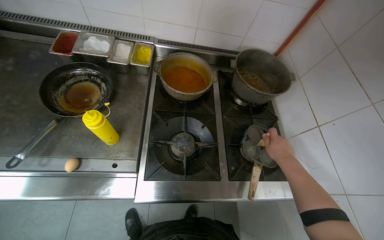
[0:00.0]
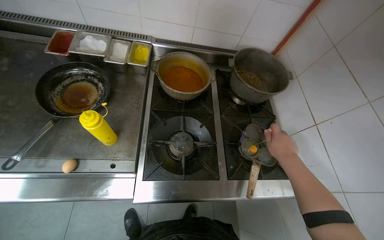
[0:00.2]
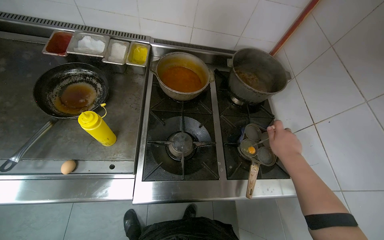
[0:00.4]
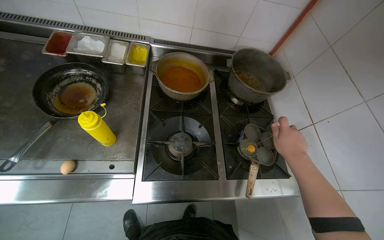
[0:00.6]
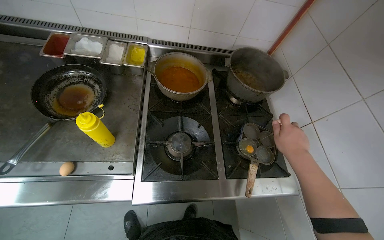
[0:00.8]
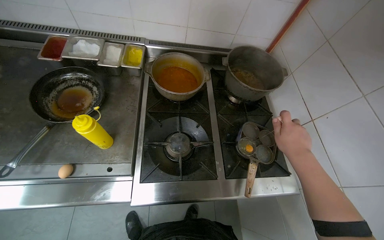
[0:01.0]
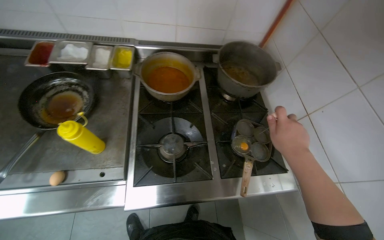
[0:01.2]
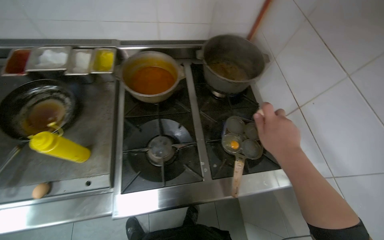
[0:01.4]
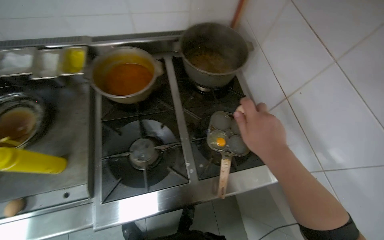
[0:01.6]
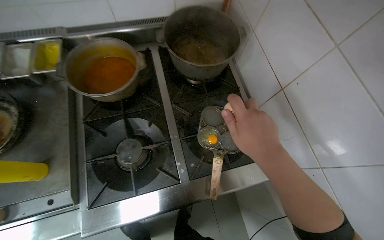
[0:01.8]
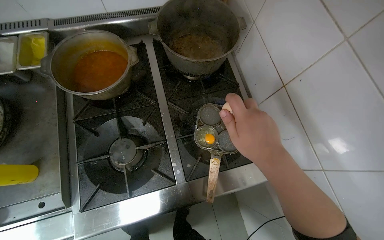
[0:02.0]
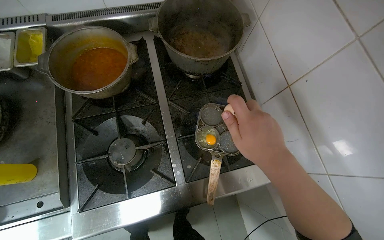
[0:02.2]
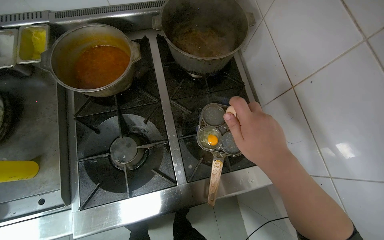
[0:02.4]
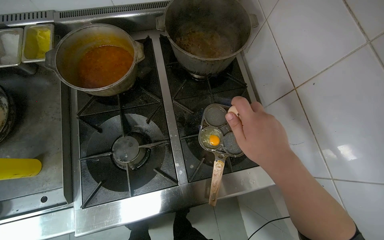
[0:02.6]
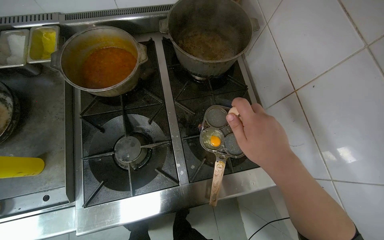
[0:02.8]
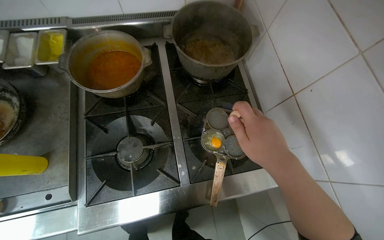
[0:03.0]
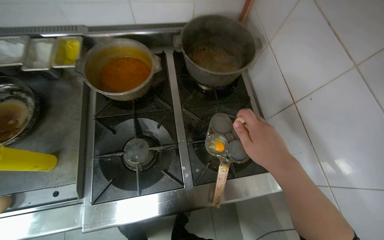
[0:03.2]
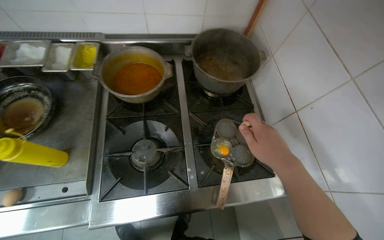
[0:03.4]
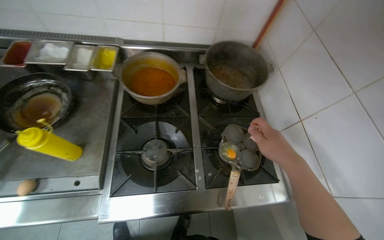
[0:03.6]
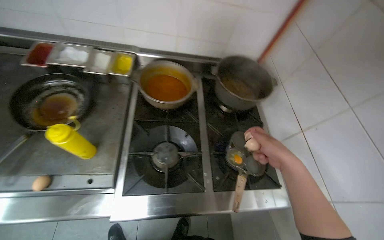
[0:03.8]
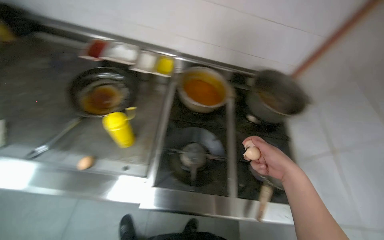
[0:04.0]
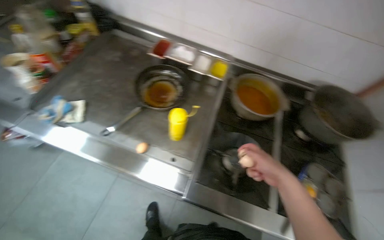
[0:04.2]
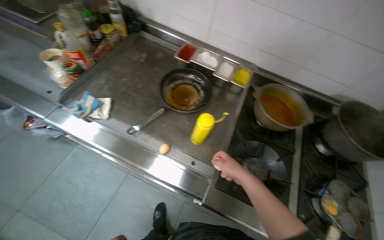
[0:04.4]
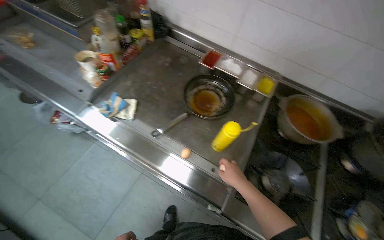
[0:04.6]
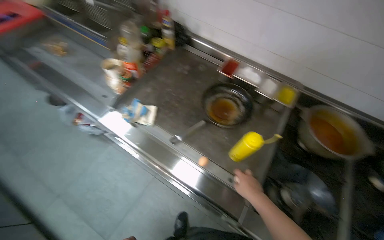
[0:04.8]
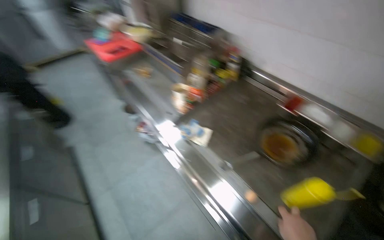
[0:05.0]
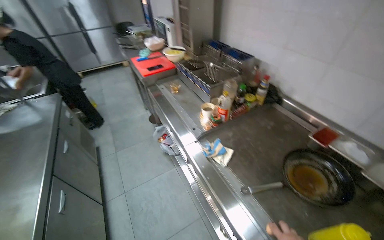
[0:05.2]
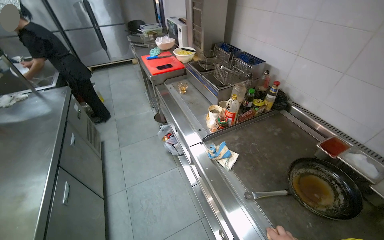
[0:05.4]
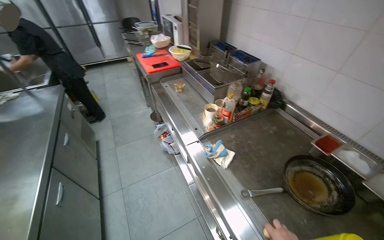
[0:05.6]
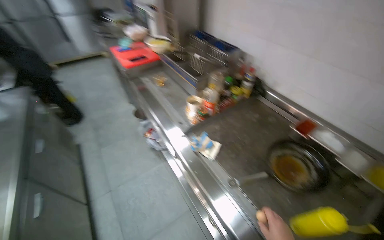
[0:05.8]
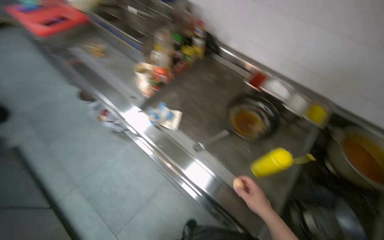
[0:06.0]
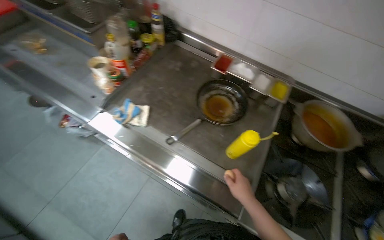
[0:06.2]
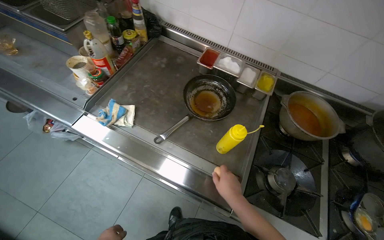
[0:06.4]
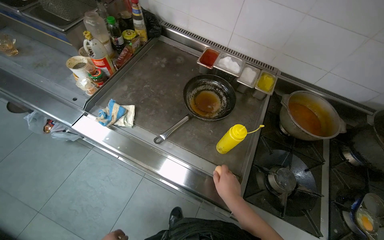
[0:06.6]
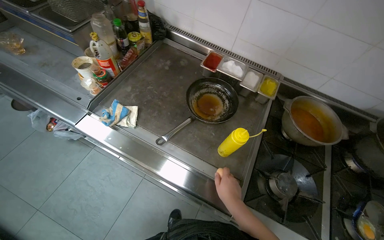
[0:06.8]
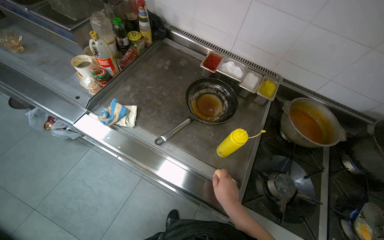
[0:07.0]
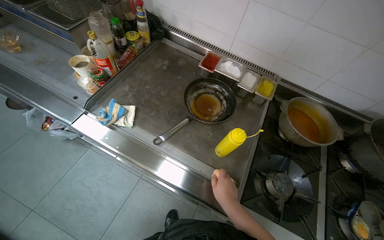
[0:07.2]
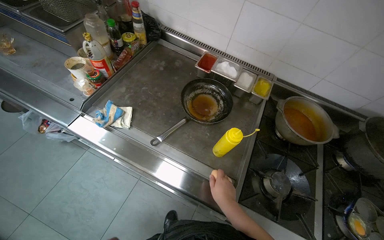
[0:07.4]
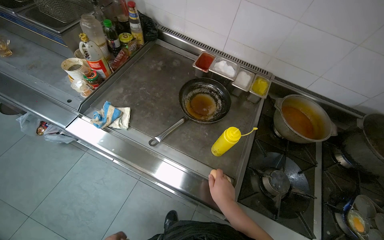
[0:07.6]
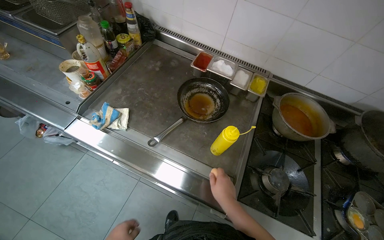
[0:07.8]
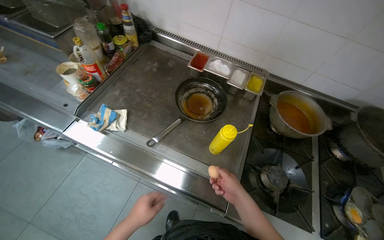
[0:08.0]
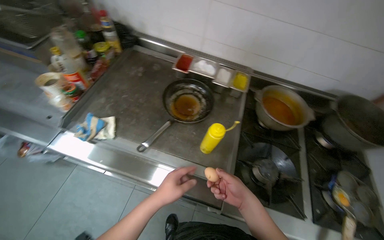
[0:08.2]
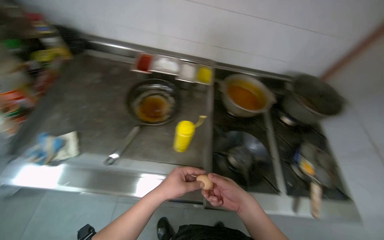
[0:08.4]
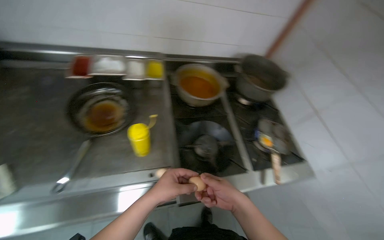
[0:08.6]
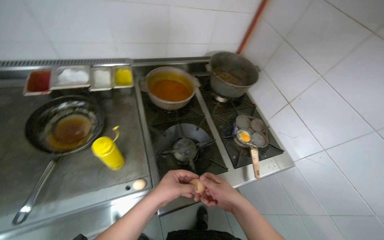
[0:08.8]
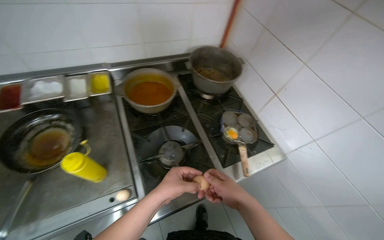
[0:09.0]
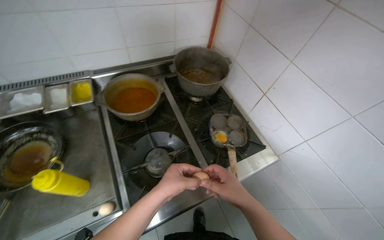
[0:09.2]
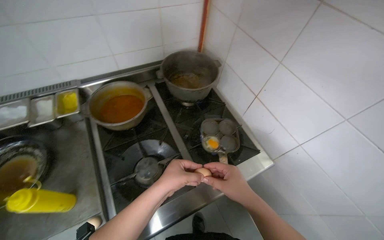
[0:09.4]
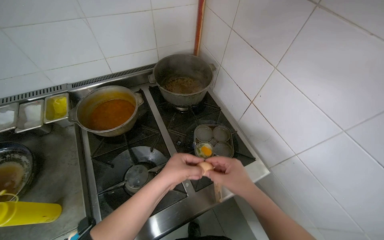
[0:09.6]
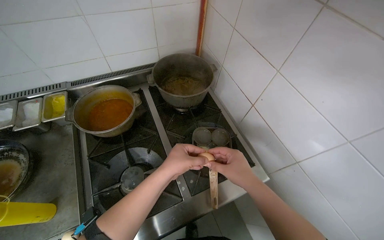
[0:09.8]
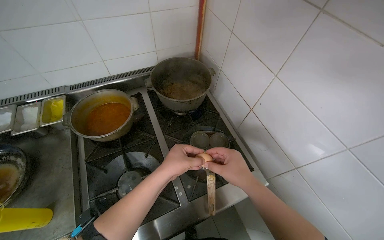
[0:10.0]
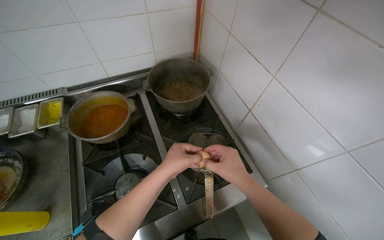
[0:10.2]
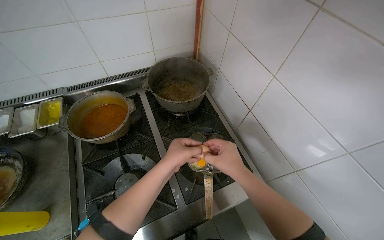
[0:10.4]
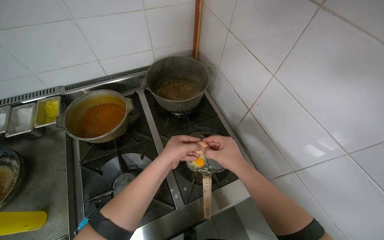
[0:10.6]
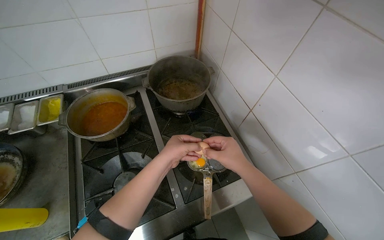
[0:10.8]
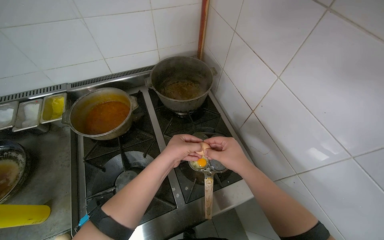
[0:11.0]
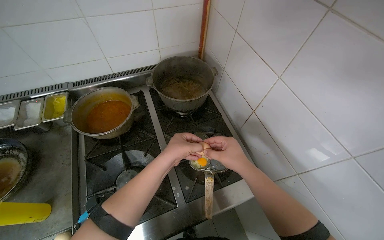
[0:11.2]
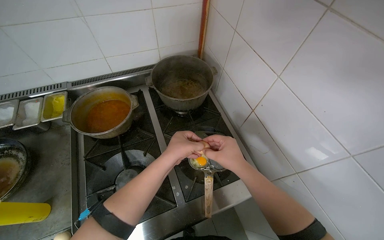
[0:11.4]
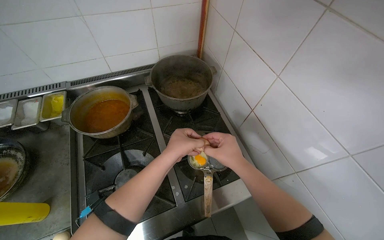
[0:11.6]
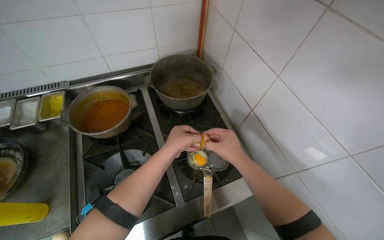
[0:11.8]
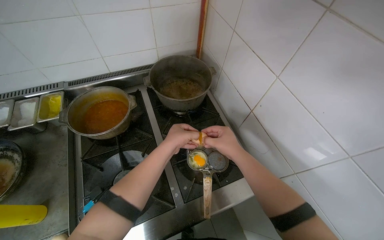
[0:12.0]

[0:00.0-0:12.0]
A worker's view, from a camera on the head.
Job: cooking food.
The whole recording: Cooking Eggs. The worker cracks eggs into a frying pan and cooks them.
0:03.0 to 0:04.4: The camera is carried about 60 cm. The head turns to the left by approximately 35 degrees. The view tilts roughly 15 degrees upward.
0:04.4 to 0:06.0: The wearer's head swings roughly 15 degrees to the left.
0:06.0 to 0:07.6: The head rotates about 15 degrees to the right.
0:07.6 to 0:09.0: The wearer's head swings roughly 45 degrees to the right.
0:09.0 to 0:10.4: The hands both shift up the picture by some 20 cm.
0:10.4 to 0:12.0: The hands stay close to where they were, moving slightly.

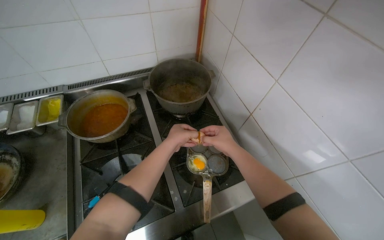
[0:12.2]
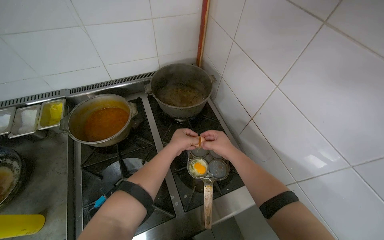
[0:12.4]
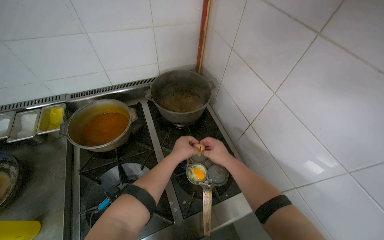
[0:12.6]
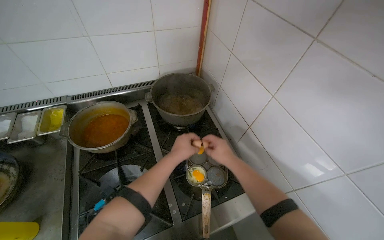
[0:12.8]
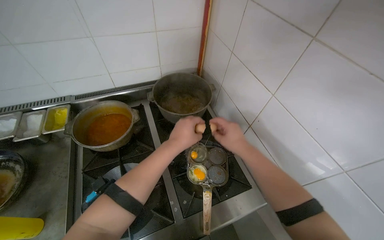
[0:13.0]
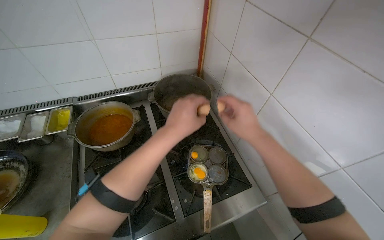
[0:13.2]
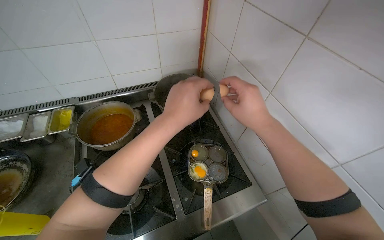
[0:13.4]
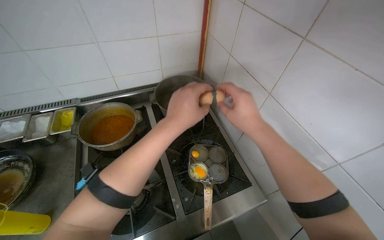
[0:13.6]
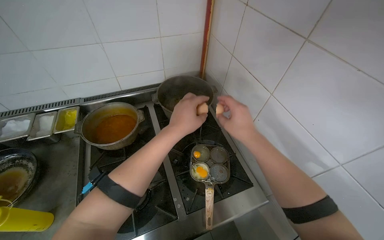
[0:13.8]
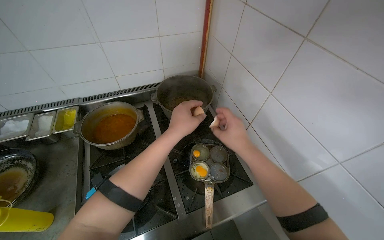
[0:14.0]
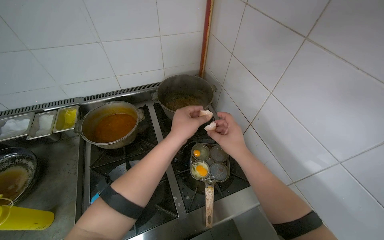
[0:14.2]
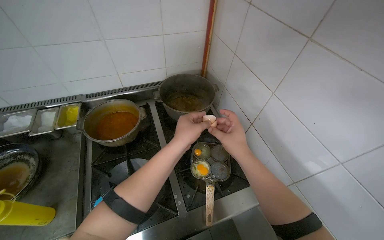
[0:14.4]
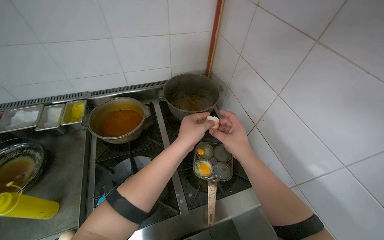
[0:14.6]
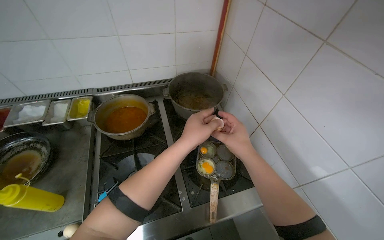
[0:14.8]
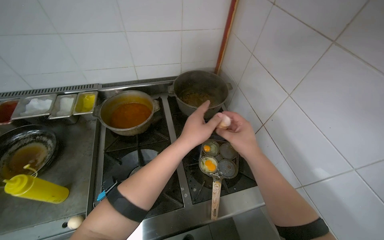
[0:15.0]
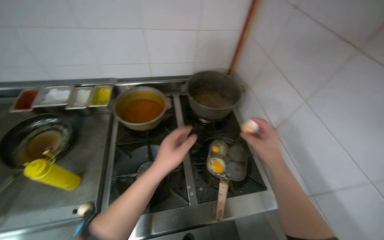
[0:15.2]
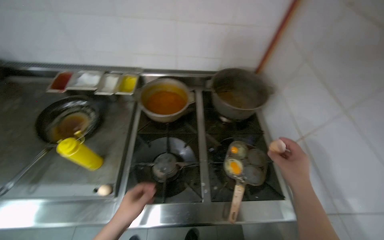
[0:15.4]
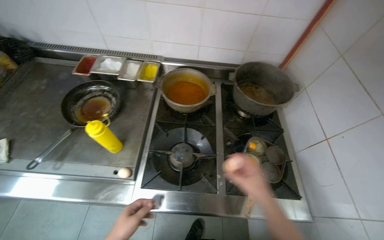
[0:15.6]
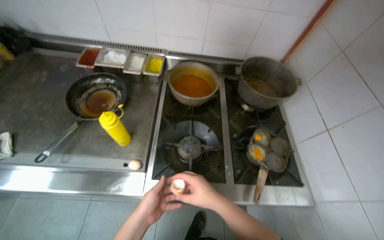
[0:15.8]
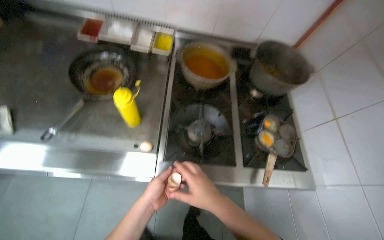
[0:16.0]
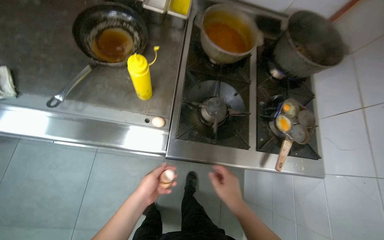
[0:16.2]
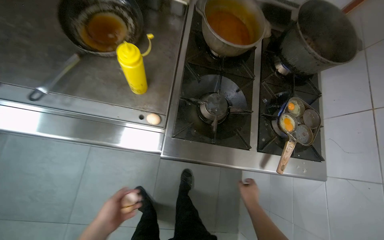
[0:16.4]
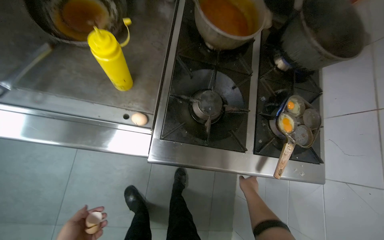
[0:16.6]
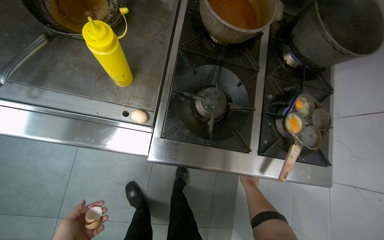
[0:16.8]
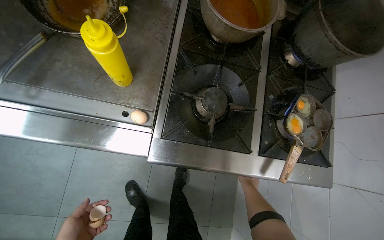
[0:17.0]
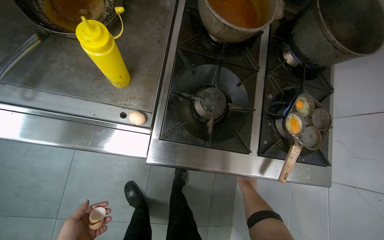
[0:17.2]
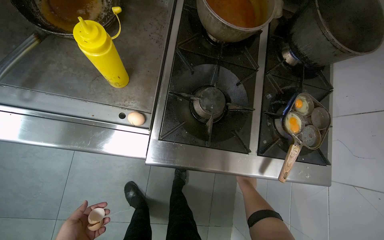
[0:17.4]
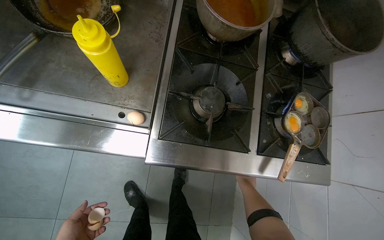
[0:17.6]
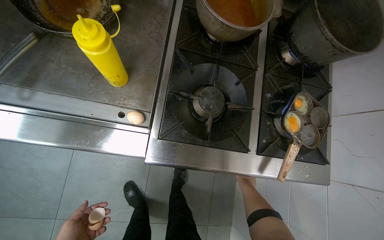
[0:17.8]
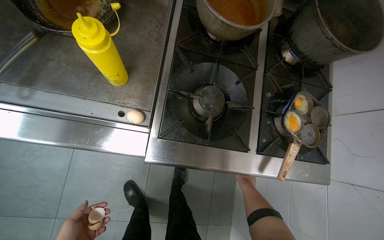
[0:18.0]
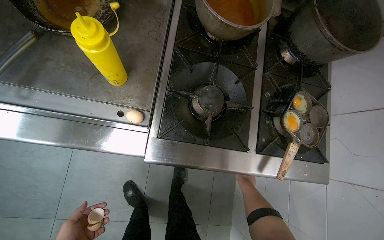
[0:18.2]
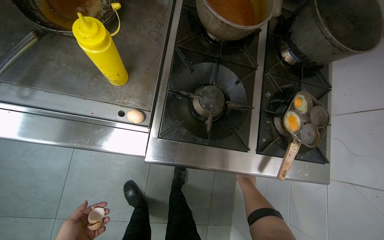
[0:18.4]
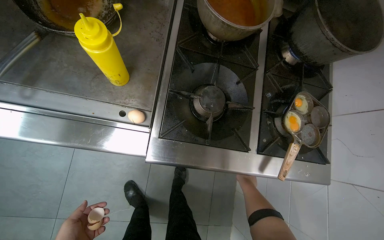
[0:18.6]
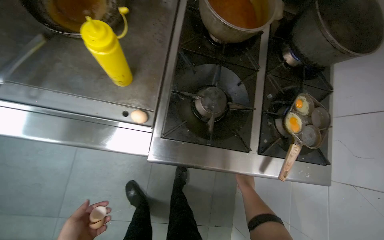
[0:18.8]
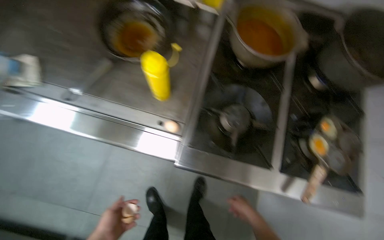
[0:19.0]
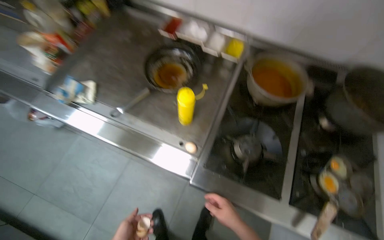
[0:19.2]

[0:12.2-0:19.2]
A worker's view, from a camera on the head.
Job: cooking food.
The whole recording: Cooking Eggs. The worker cracks eggs into a frying pan and cooks them.
0:12.2 to 0:13.6: The hands both shift nearer to the camera by roughly 15 cm.
0:15.0 to 0:16.4: The view tilts some 20 degrees downward. The left hand shifts approximately 70 cm to the left and down the picture, while the right hand goes left and right, about 25 cm each way, reversing 2 times.
0:16.4 to 0:17.8: The right hand goes approximately 15 cm farther from the camera.
0:17.8 to 0:19.2: The wearer looks about 15 degrees further to the left. The wearer looks roughly 15 degrees further upward. The right hand heads nearer to the camera and to the left, covering approximately 35 cm.
